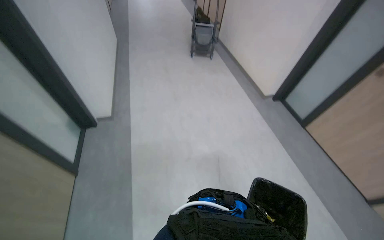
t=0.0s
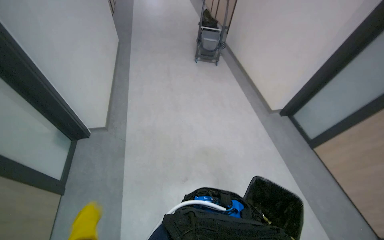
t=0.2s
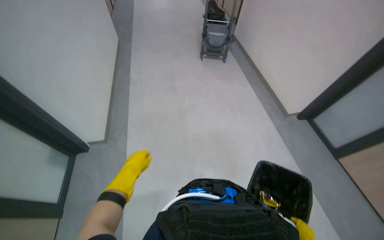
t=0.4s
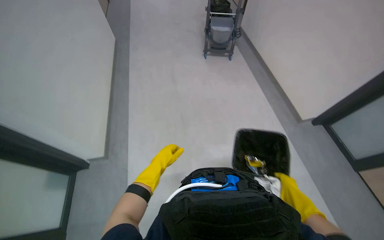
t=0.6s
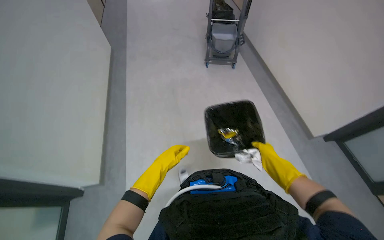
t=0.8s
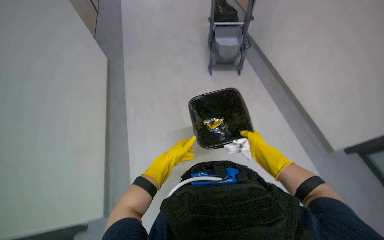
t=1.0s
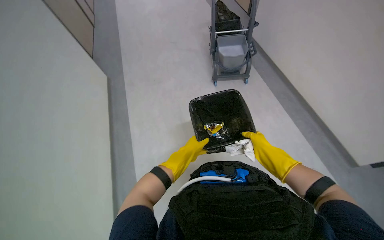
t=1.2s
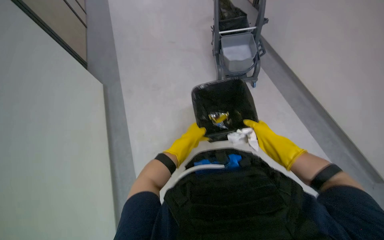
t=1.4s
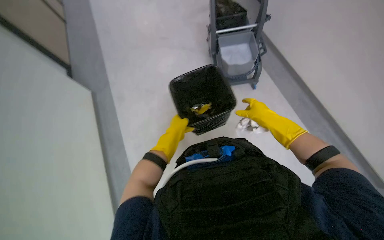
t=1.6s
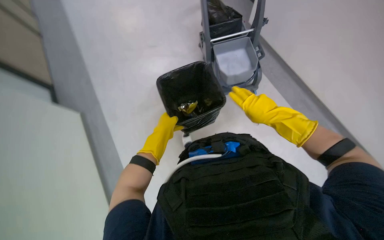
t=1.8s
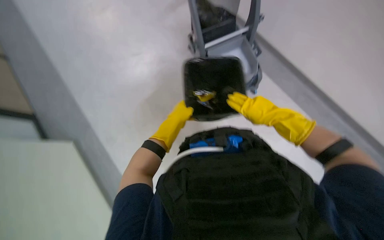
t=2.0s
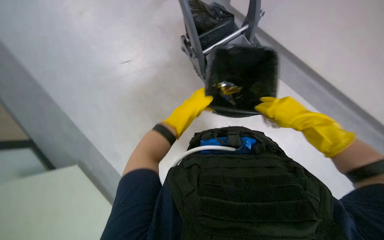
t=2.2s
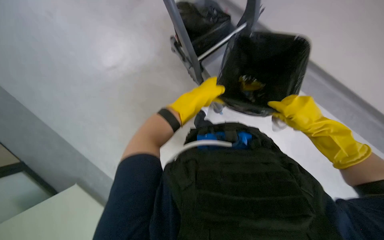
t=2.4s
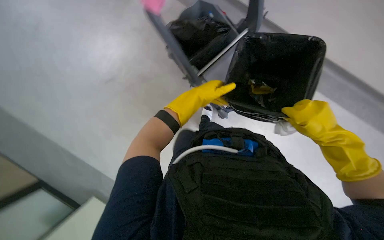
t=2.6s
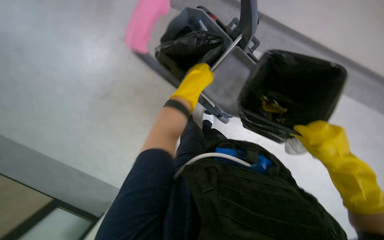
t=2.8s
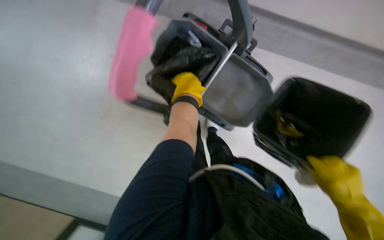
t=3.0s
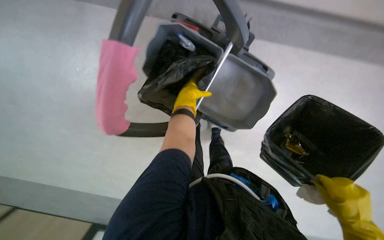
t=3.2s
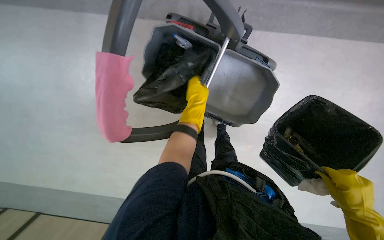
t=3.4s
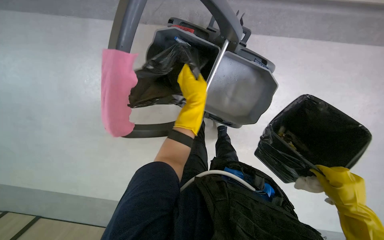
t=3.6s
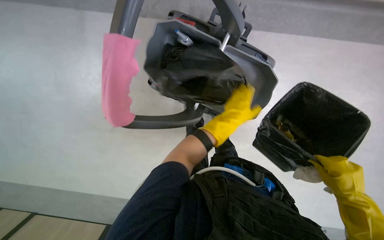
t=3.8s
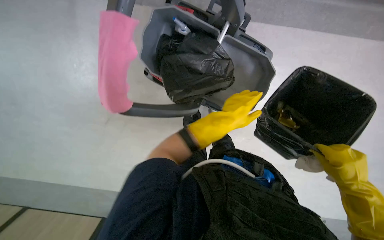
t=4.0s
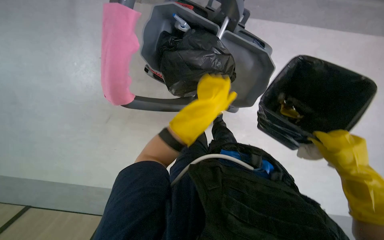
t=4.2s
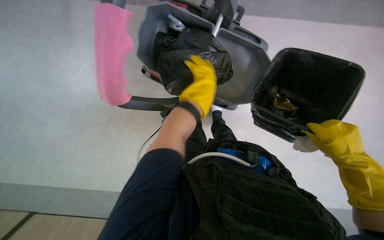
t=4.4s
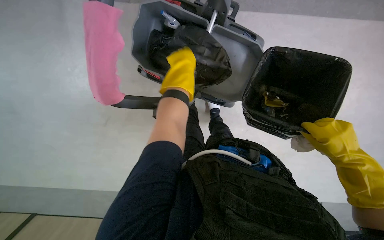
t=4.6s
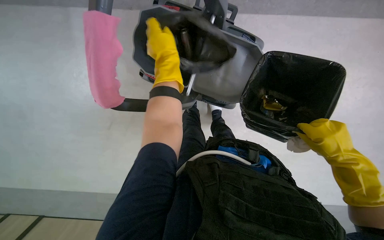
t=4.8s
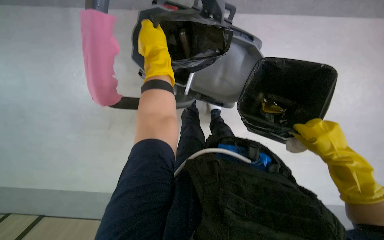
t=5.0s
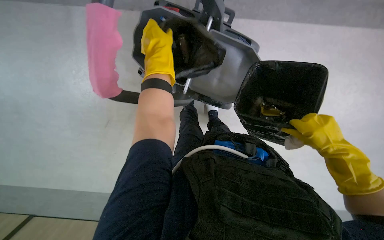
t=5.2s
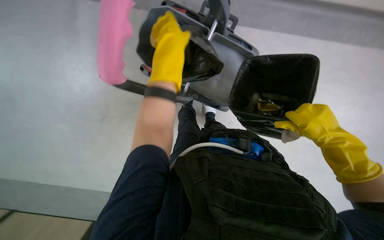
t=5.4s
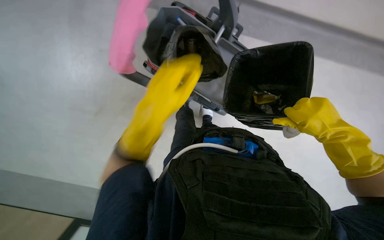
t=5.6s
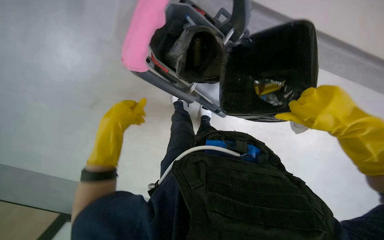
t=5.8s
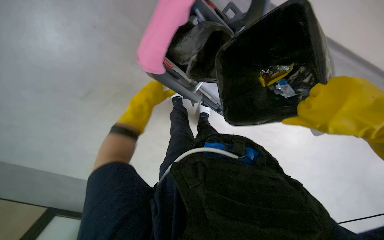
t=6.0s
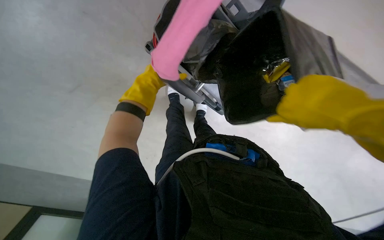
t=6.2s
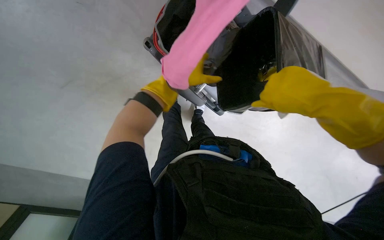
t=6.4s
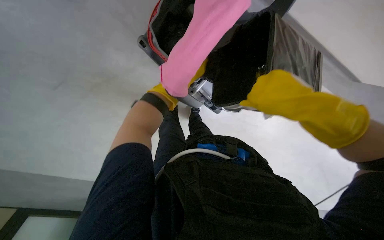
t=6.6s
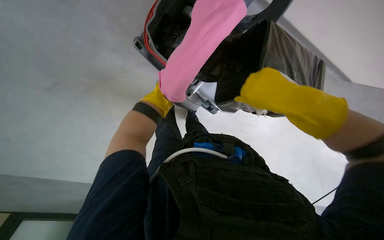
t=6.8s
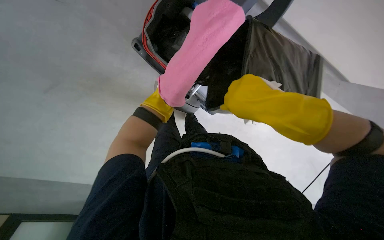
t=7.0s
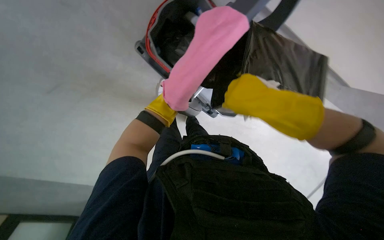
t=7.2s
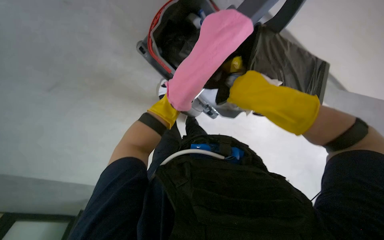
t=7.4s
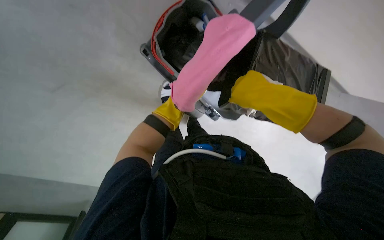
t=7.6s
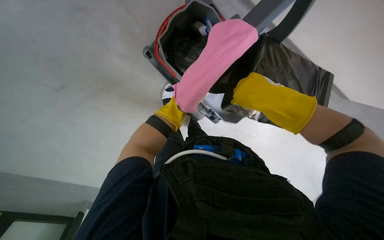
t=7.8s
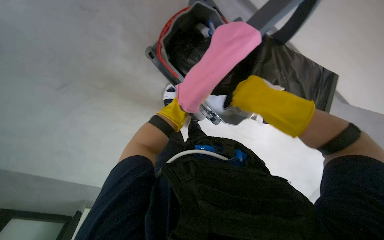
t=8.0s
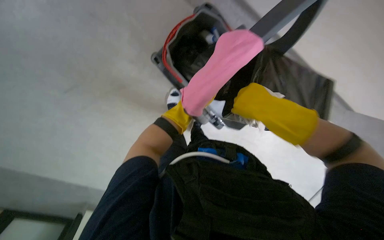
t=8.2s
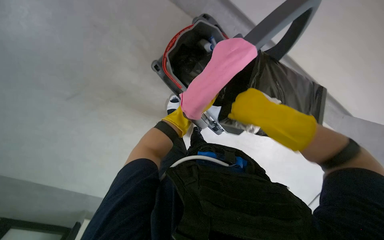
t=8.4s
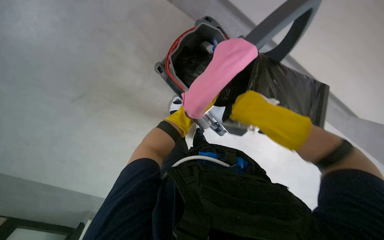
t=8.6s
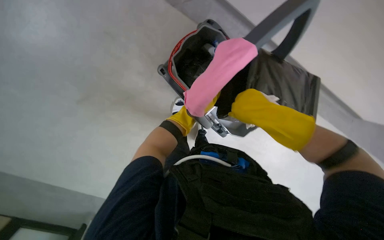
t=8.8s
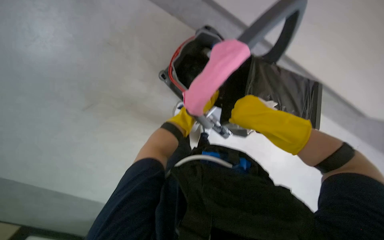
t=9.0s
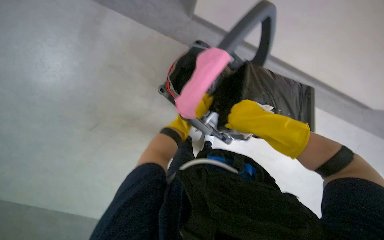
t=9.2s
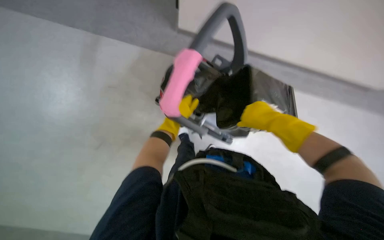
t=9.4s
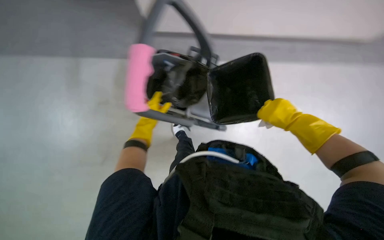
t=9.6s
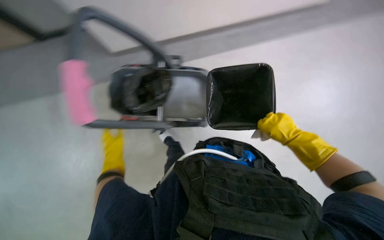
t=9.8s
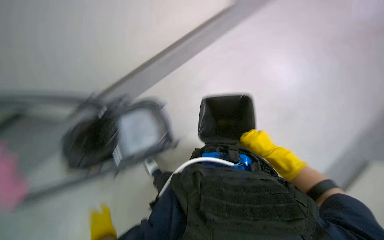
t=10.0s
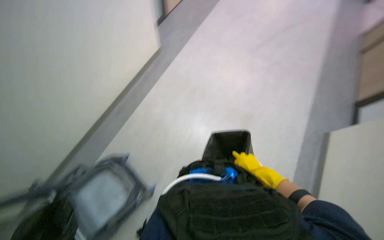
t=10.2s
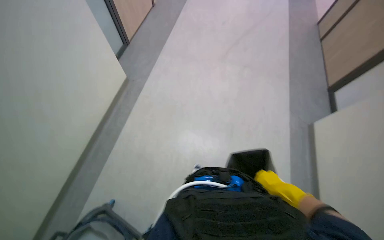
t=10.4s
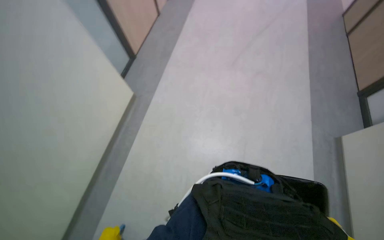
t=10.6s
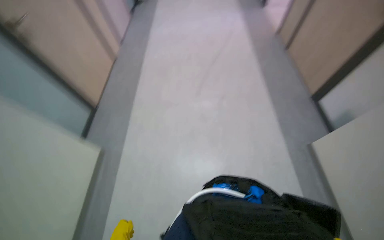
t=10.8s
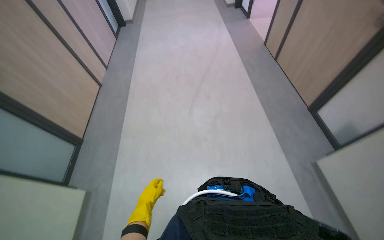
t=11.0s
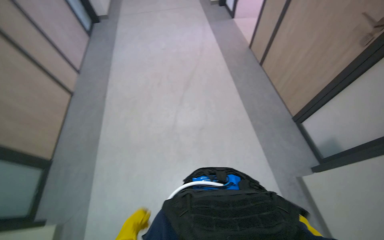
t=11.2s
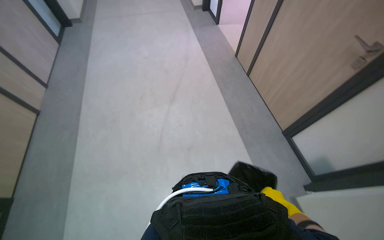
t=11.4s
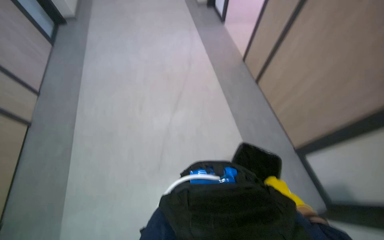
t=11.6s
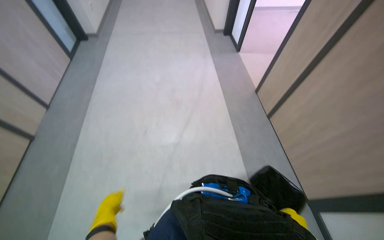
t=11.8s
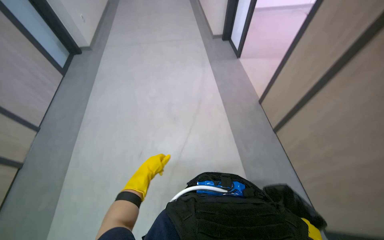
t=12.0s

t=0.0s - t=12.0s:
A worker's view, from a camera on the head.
Job: managing trash.
The whole recording: Emptying office trash cans. The worker empties multiple small office trash cans into a larger bin on a cart.
t=0.0s - t=1.6s: The head travels about 1 m.
t=1.6s - t=3.0s: The left hand shifts about 20 cm up the picture.
t=3.0s - t=4.4s: The left hand travels nearer to the camera by roughly 10 cm.
t=4.4s - t=6.0s: The left hand is displaced to the left by approximately 15 cm.
t=9.0s - t=10.4s: The camera pitches upward, by about 15 degrees. The scene rotates counterclockwise by some 25 degrees. The right hand heads down the picture, to the right and farther from the camera, covering roughly 35 cm.
t=10.4s - t=12.0s: The camera travels approximately 1.5 m. The wearer's head swings roughly 20 degrees to the right.

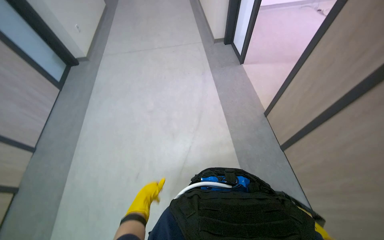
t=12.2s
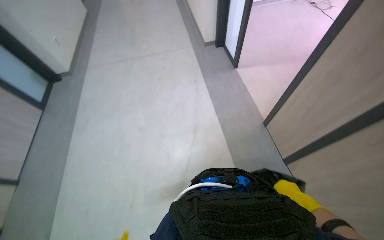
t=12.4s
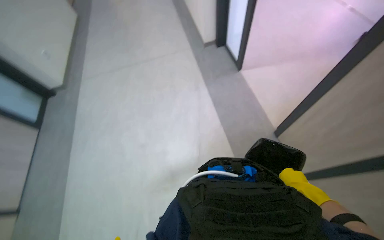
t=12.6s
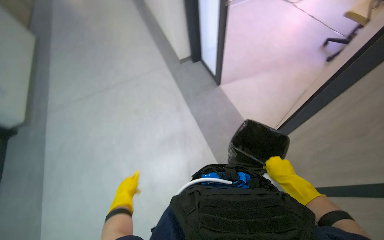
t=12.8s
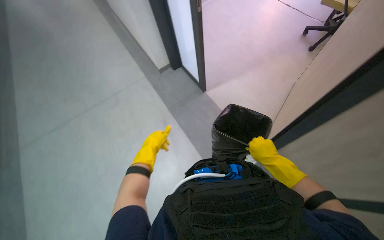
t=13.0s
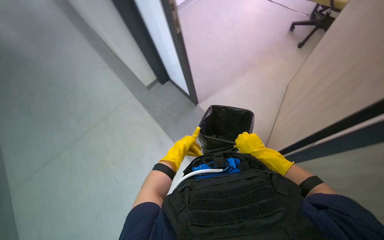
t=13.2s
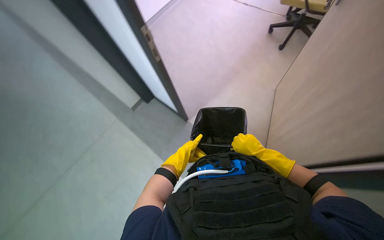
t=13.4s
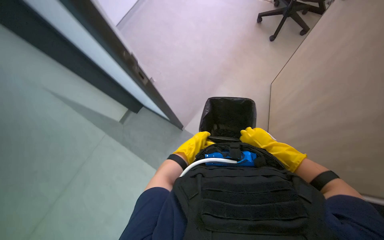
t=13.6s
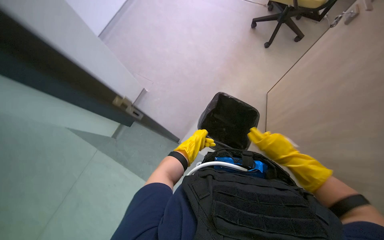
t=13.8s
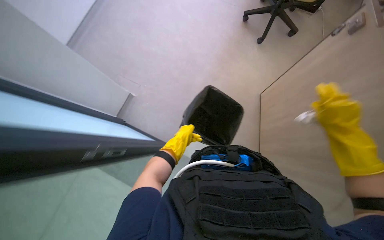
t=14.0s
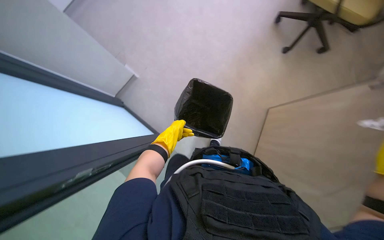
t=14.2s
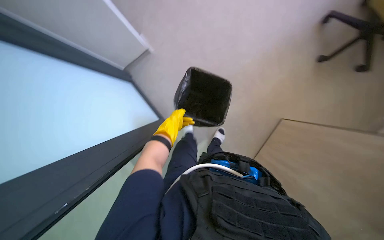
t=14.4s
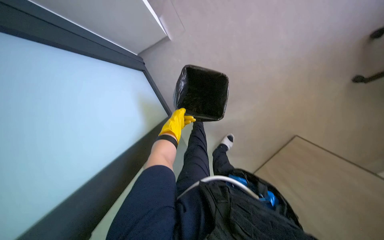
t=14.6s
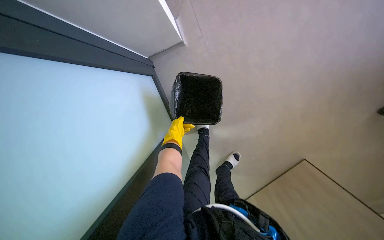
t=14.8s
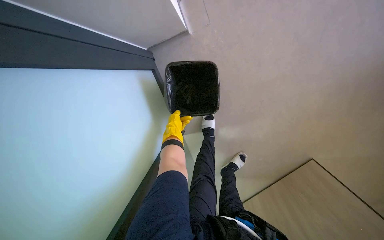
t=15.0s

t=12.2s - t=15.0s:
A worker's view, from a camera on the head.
Job: managing trash.
The whole recording: Emptying office trash cans. The worker empties multiple small office trash cans into a larger bin on a cart.
t=12.2s - t=13.6s: The wearer moves approximately 50 cm. The wearer's head swings approximately 20 degrees to the right.
t=13.6s - t=15.0s: The left hand moves to the left, about 10 cm.

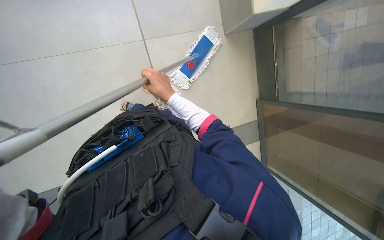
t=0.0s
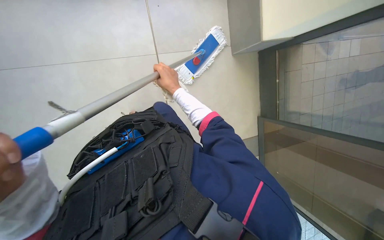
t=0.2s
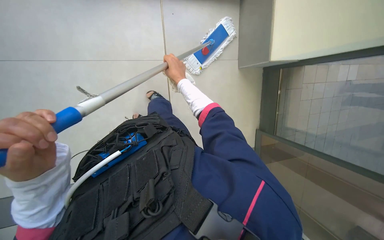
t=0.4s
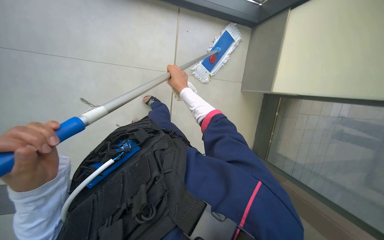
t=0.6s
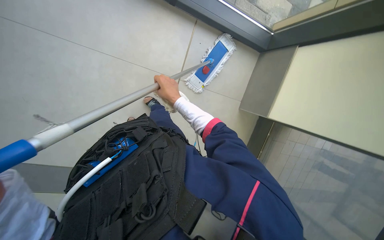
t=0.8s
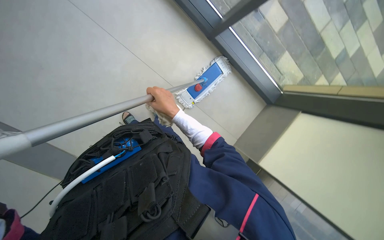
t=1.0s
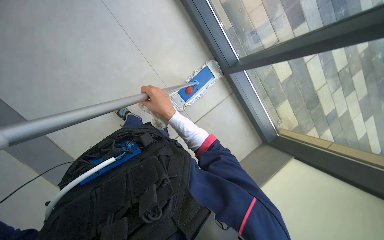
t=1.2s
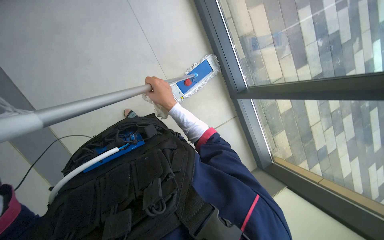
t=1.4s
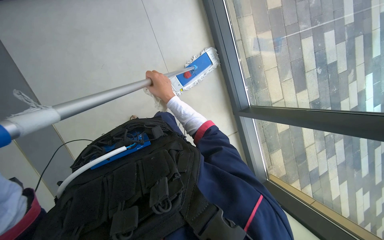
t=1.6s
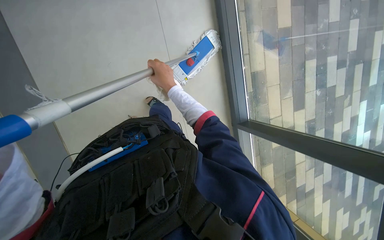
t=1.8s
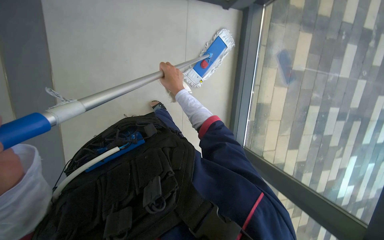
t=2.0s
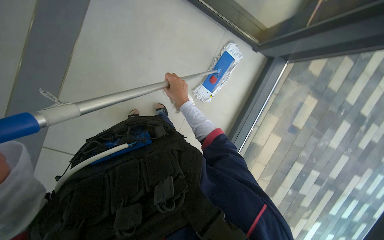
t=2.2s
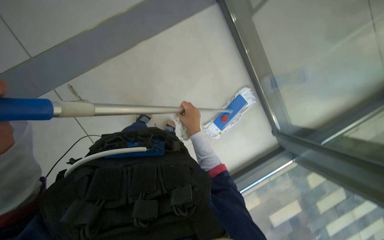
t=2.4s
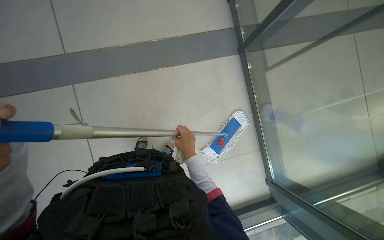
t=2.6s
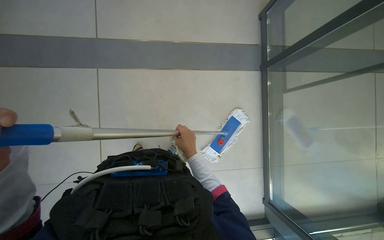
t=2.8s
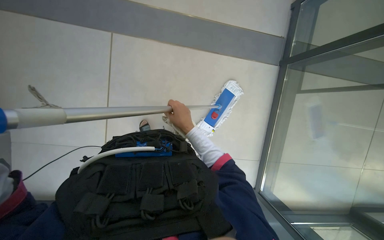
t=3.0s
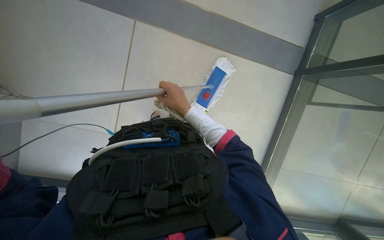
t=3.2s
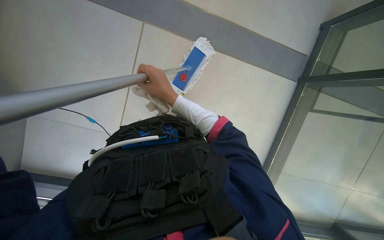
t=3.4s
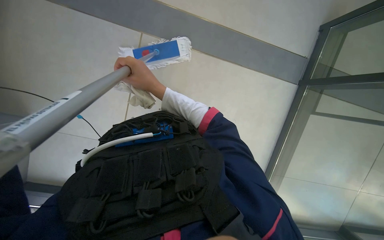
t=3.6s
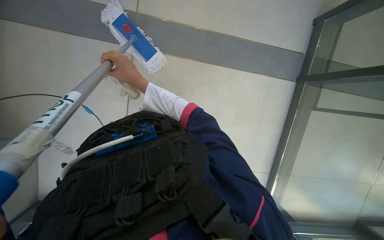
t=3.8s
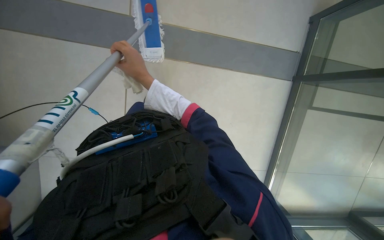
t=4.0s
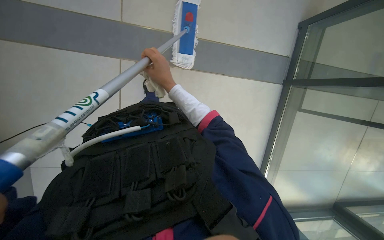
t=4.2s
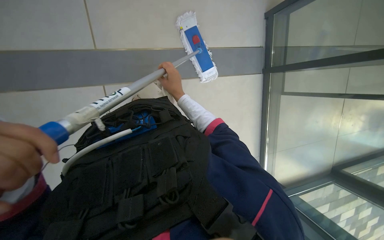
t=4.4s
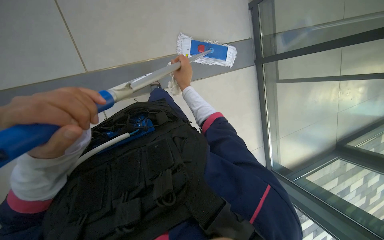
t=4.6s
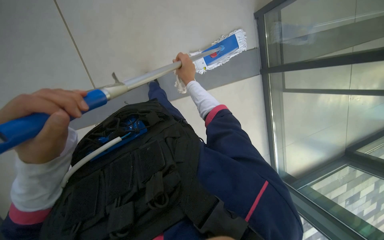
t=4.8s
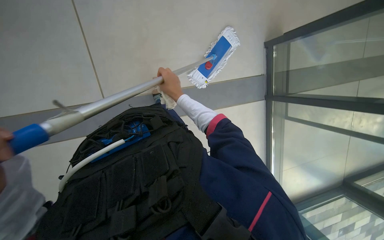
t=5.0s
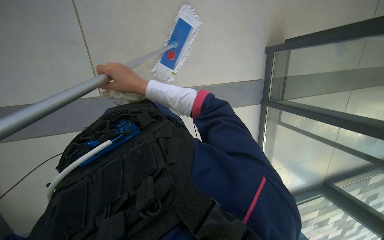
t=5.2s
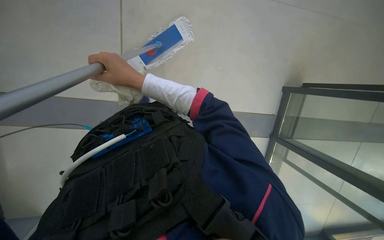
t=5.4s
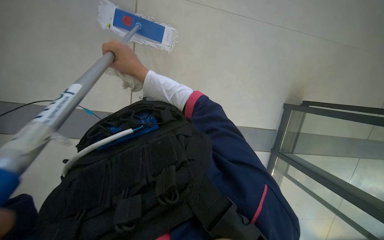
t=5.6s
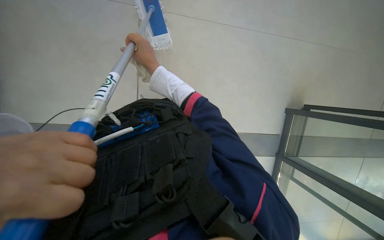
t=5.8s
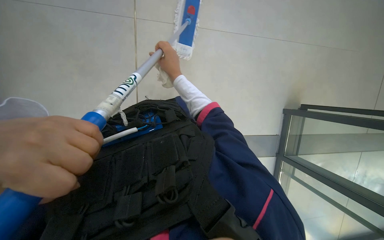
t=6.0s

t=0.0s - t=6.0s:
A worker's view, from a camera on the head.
Job: mopping floor.
The whole recording: Mopping tiled floor. The worker mops the tiled floor with a long-handled mop.
t=1.6s - t=3.0s: The camera pitches upward, by some 25 degrees. The scene turns approximately 80 degrees clockwise in the picture.
t=4.4s - t=6.0s: The camera travels approximately 40 cm.
